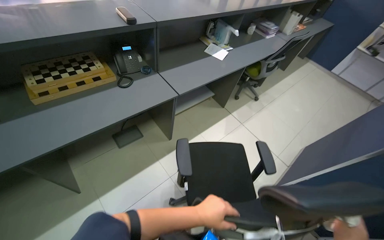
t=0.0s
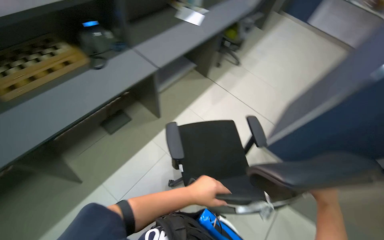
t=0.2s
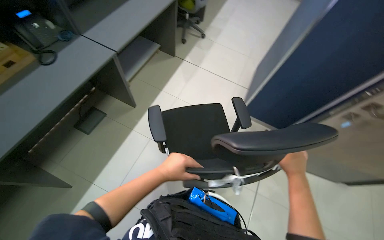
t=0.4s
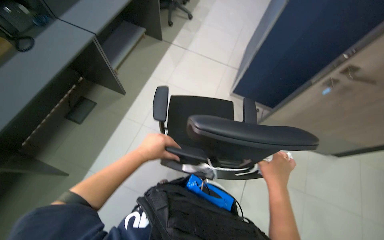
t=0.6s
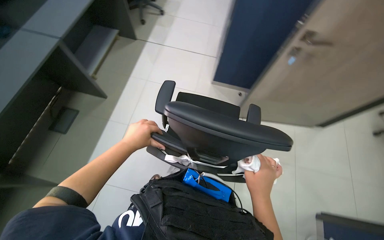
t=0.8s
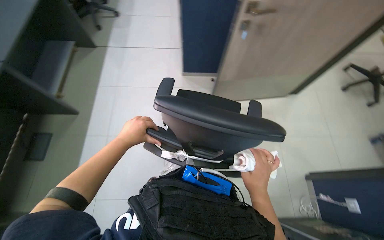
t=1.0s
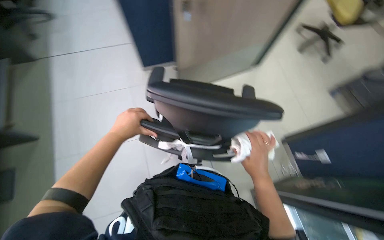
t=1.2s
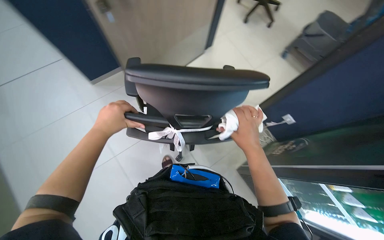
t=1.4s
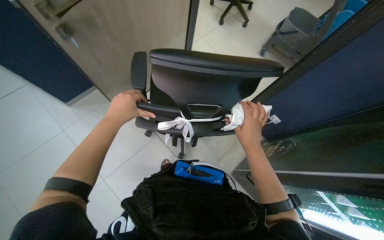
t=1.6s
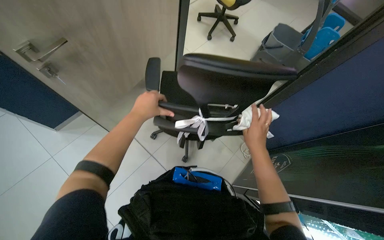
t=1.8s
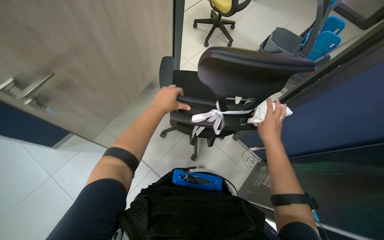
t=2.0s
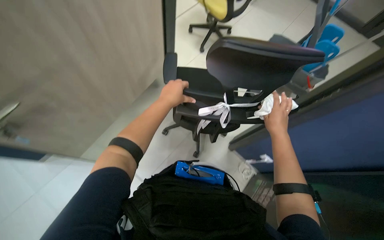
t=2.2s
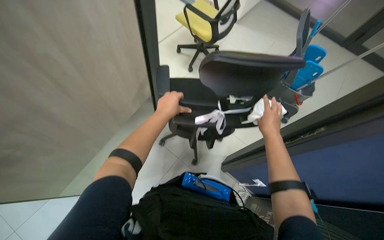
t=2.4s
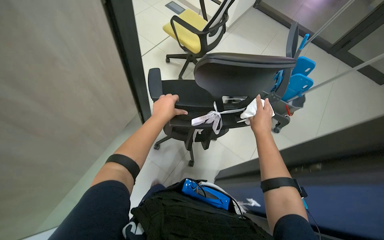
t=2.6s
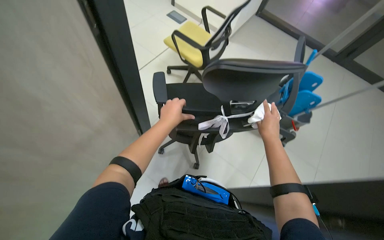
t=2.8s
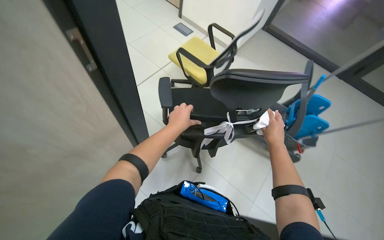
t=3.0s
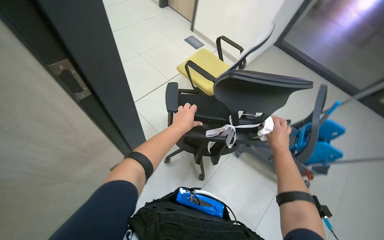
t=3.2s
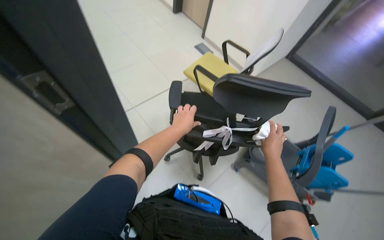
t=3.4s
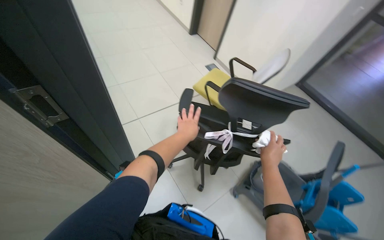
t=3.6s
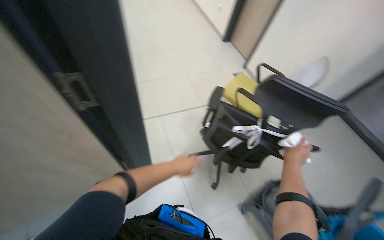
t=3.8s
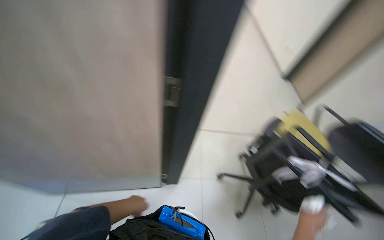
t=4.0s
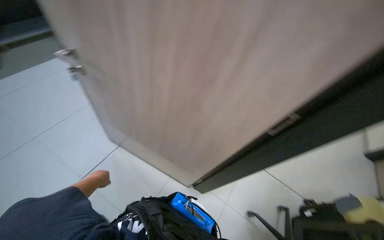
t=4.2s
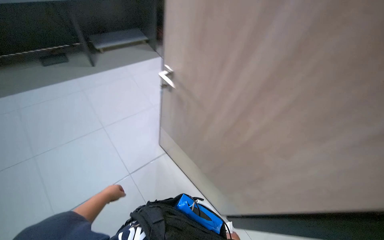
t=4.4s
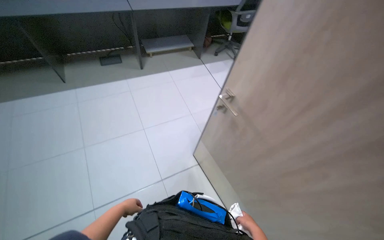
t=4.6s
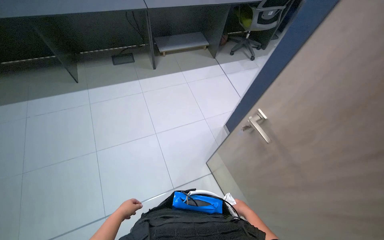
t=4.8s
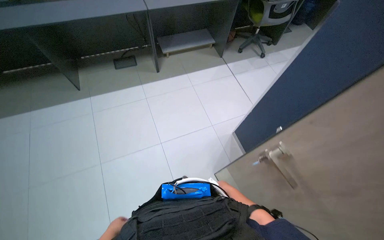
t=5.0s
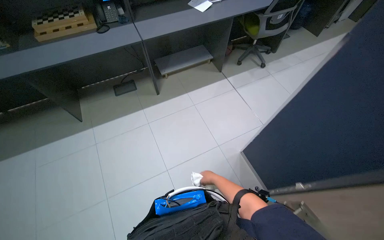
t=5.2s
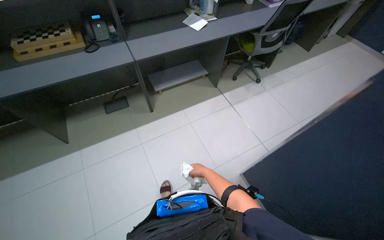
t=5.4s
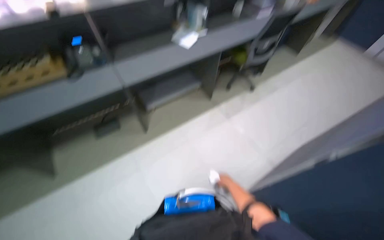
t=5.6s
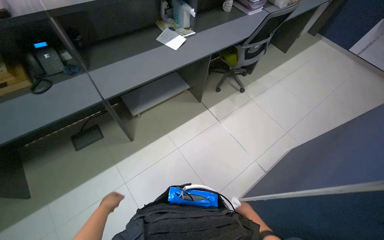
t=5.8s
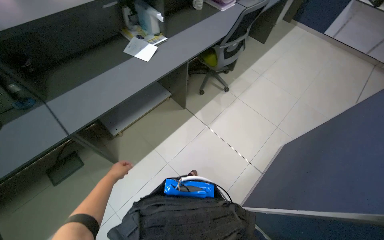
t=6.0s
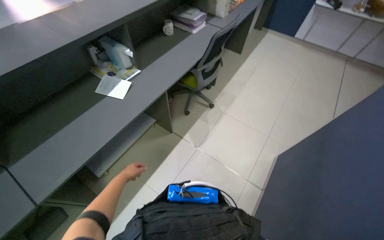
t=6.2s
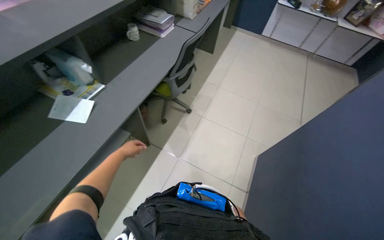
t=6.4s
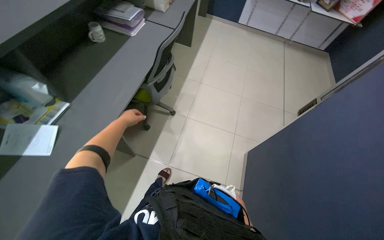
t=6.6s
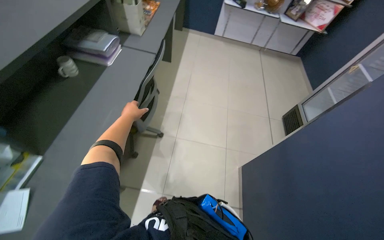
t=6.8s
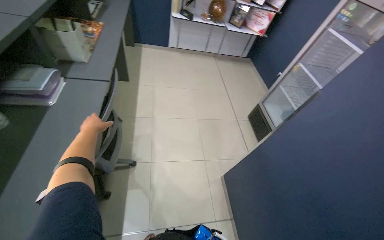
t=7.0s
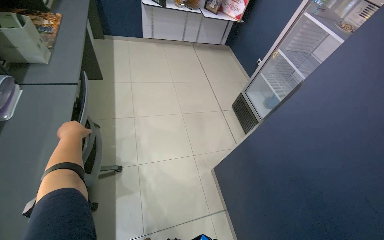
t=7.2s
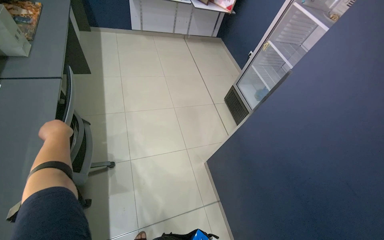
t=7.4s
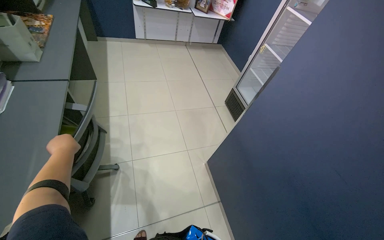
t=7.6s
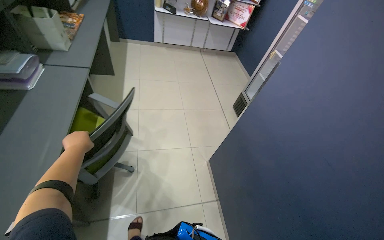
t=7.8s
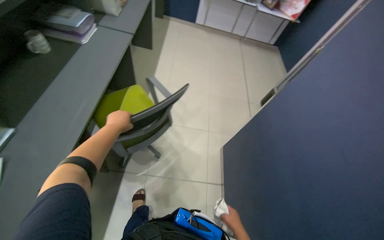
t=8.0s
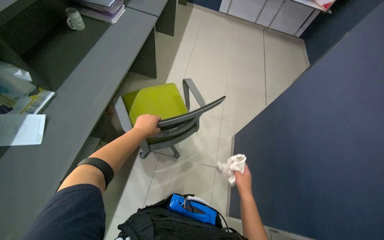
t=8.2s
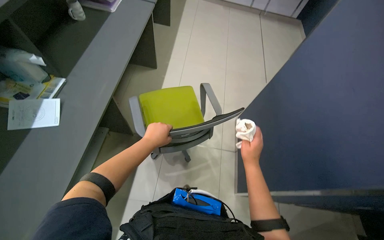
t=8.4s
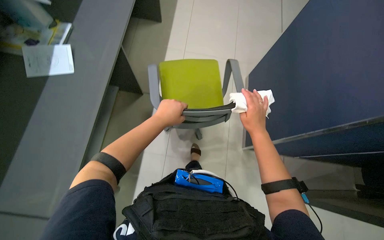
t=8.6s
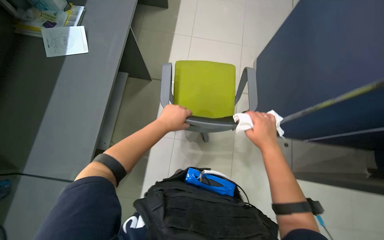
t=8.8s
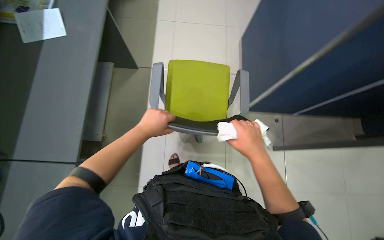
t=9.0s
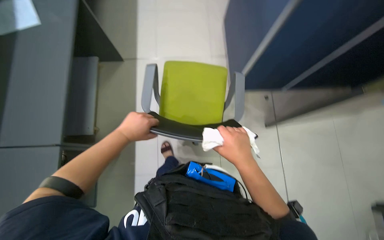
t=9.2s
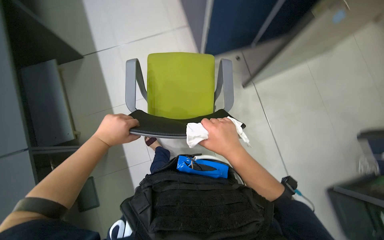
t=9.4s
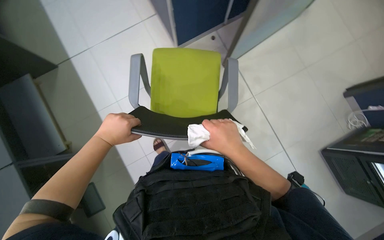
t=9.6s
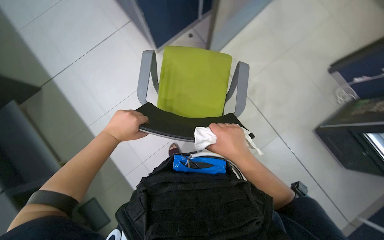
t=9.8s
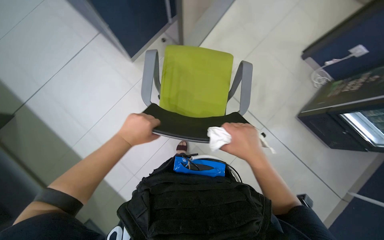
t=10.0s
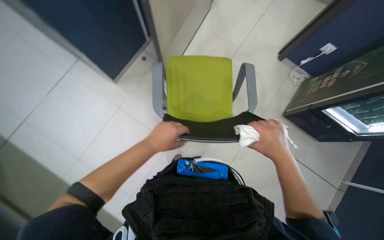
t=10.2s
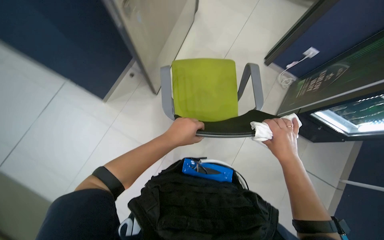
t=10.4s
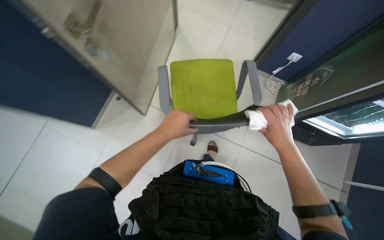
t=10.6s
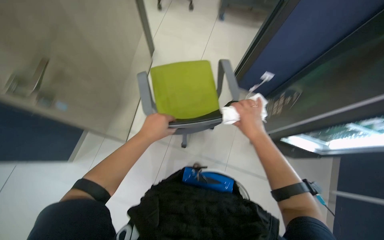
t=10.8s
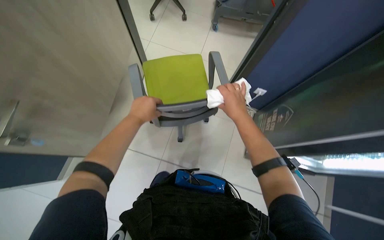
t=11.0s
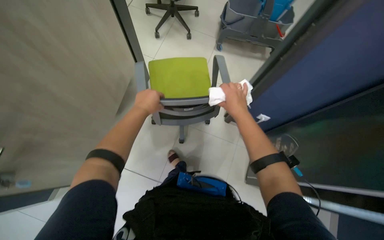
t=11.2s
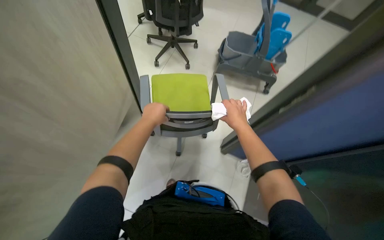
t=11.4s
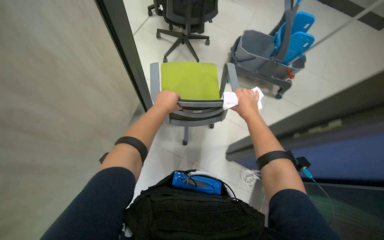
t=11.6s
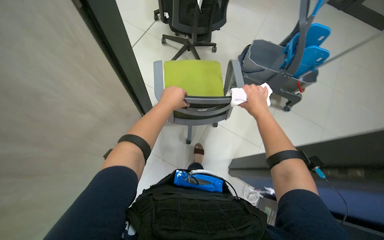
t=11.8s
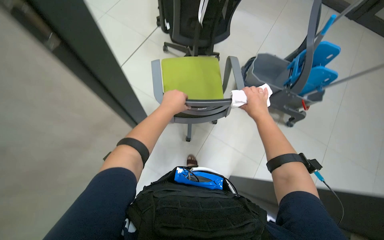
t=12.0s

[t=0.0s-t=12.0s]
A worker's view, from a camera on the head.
Job: wiping surfaces.
The whole recording: Wiping office surfaces and chairs. The worker wipes various office surfaces, including desks and chairs, with a cloth.
t=0.0s to t=1.6s: The camera travels about 50 cm. The head rotates about 80 degrees to the right. The camera pitches downward, by about 30 degrees.
t=1.6s to t=3.0s: The camera pitches upward, by approximately 20 degrees.
t=3.0s to t=4.4s: The camera is carried about 70 cm. The head turns to the left by approximately 100 degrees. The wearer looks approximately 30 degrees further upward.
t=4.4s to t=6.0s: The camera is carried approximately 1 m.
t=6.0s to t=7.6s: The camera is carried some 60 cm. The wearer's head swings roughly 65 degrees to the right.
t=7.6s to t=9.0s: The camera travels about 80 cm. The head turns to the left by some 25 degrees. The view tips downward by approximately 20 degrees.
t=9.0s to t=10.4s: The scene turns approximately 30 degrees counterclockwise in the picture.

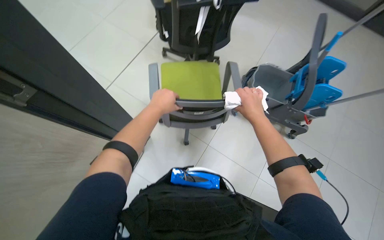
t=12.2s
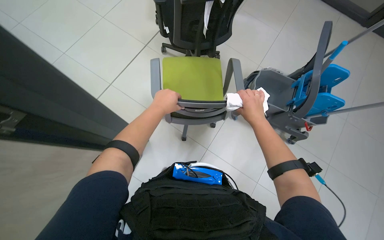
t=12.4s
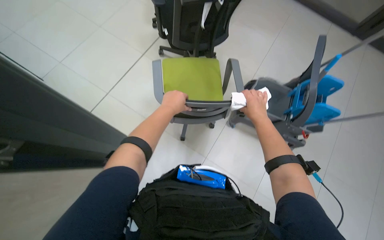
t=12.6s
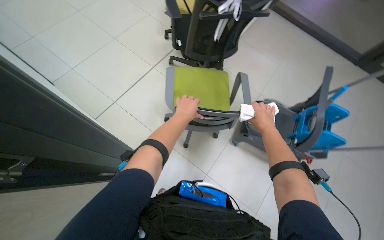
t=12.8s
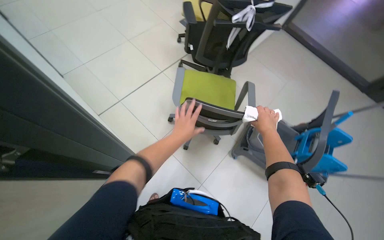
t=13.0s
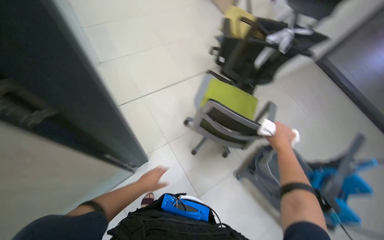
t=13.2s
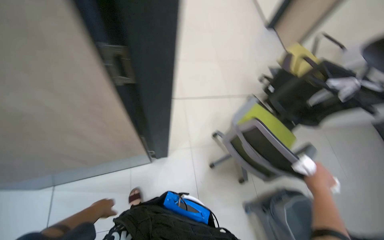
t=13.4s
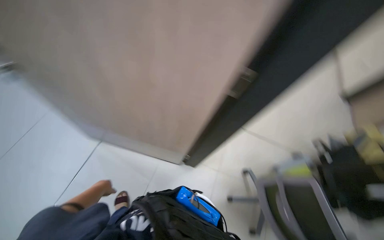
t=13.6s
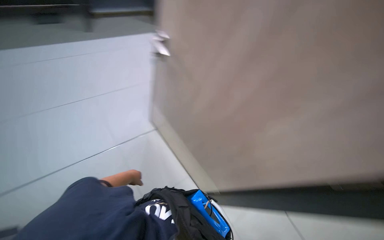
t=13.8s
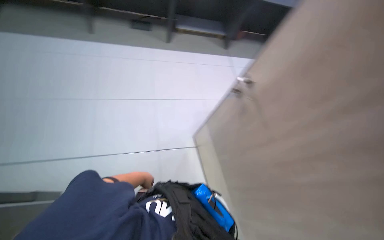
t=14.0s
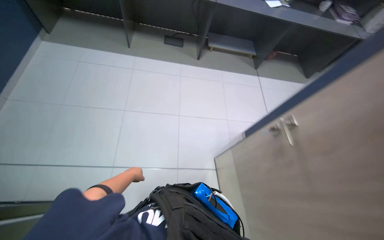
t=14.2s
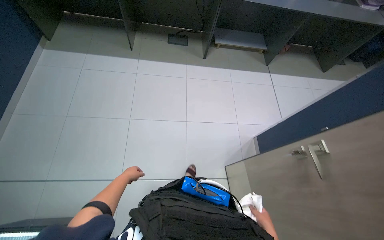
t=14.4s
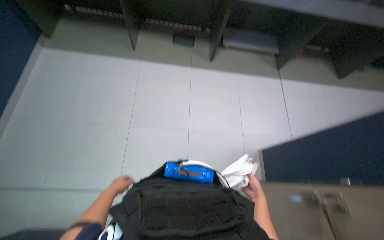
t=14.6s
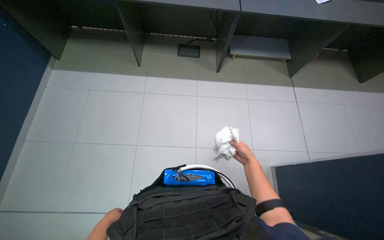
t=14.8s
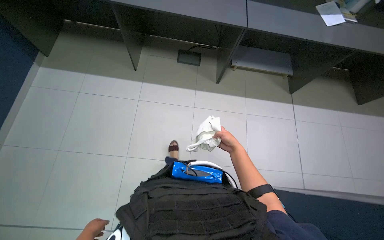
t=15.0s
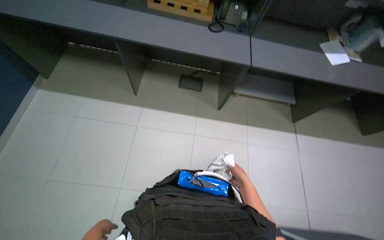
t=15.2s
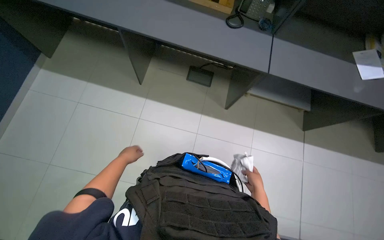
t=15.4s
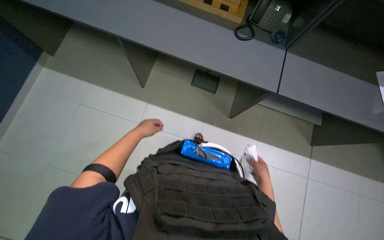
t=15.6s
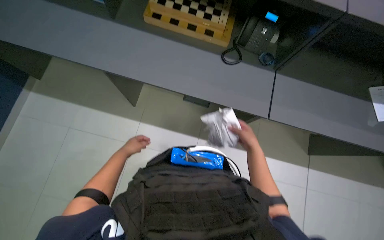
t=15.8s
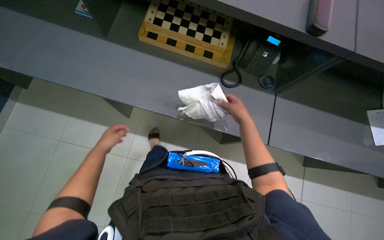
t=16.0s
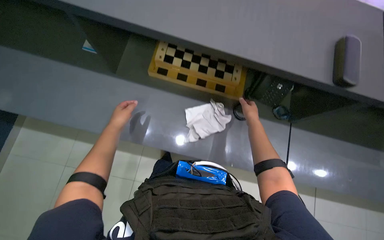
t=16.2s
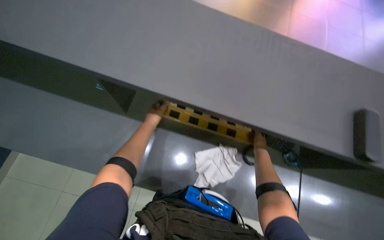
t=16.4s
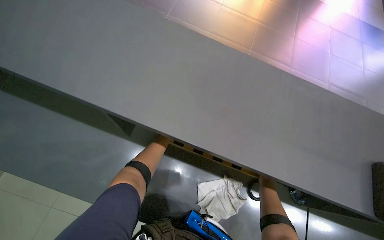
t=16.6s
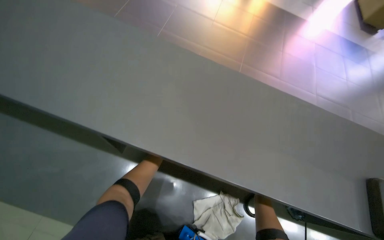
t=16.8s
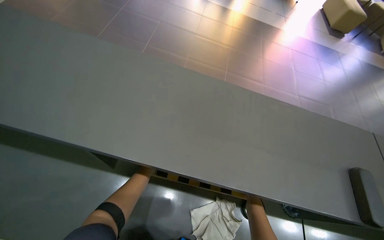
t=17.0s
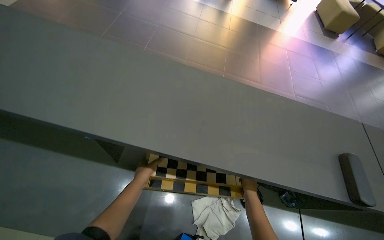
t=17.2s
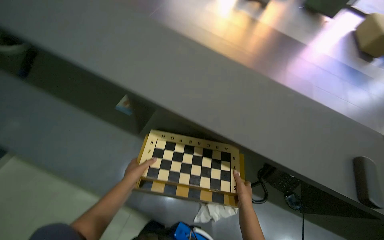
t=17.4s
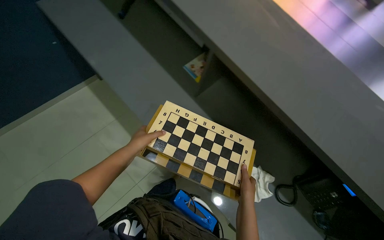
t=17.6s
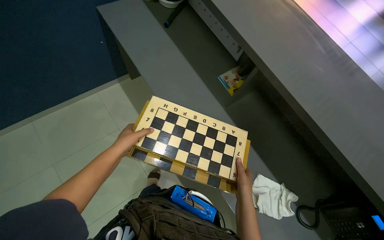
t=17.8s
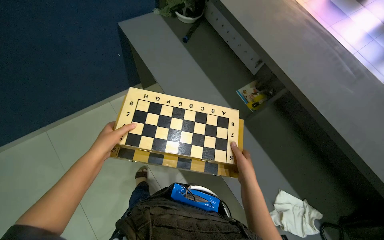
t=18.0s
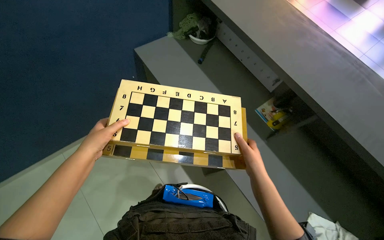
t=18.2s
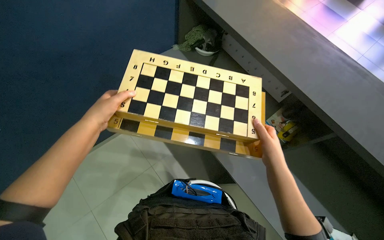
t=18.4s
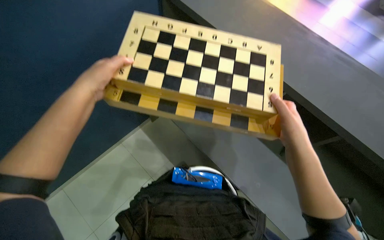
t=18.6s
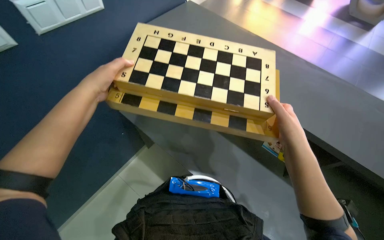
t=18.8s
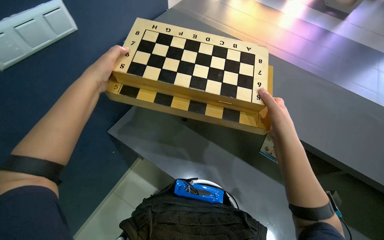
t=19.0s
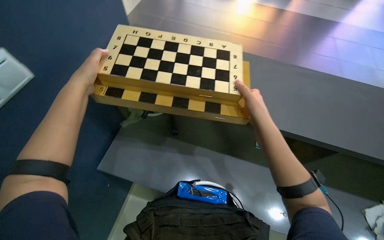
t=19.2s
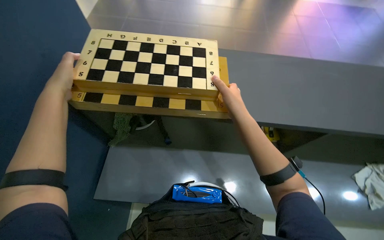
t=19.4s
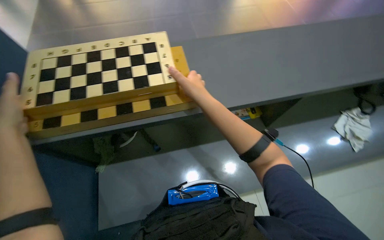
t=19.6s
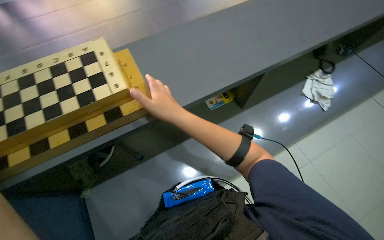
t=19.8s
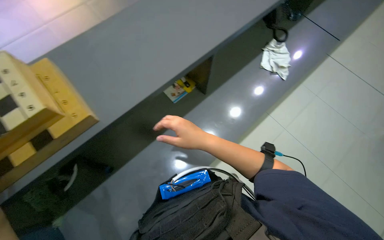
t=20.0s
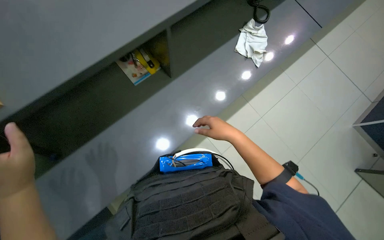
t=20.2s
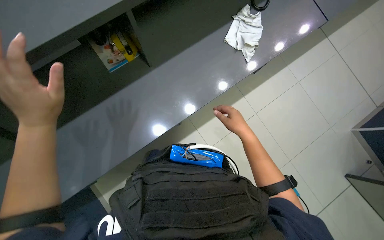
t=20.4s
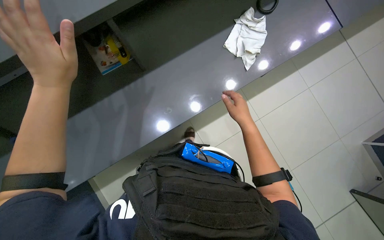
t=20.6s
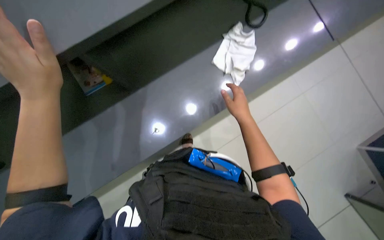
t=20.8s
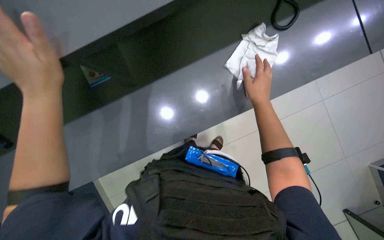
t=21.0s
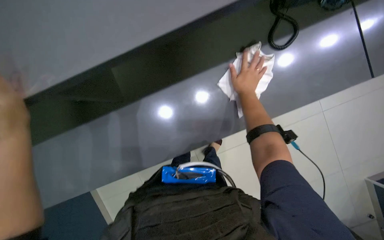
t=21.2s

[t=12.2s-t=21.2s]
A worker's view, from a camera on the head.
Job: wiping surfaces.
The whole recording: Wiping office surfaces and chairs. The worker wipes various office surfaces, including desks and chairs, with a cloth.
t=12.2s to t=13.8s: The wearer's head swings approximately 90 degrees to the left. The view tilts some 25 degrees upward.
t=13.8s to t=15.2s: The wearer moves about 60 cm.
t=15.2s to t=16.6s: The wearer looks roughly 25 degrees further upward. Everything in view rotates some 30 degrees clockwise.
t=19.8s to t=21.2s: The camera is carried to the right, about 60 cm. The camera pitches downward, by roughly 15 degrees.
